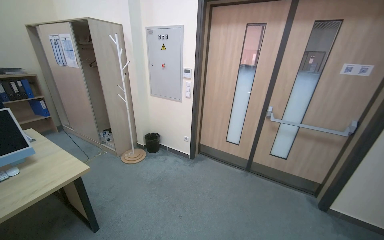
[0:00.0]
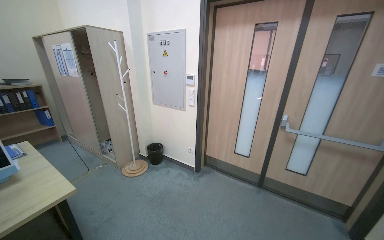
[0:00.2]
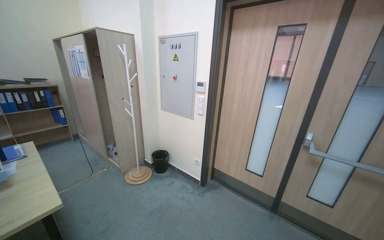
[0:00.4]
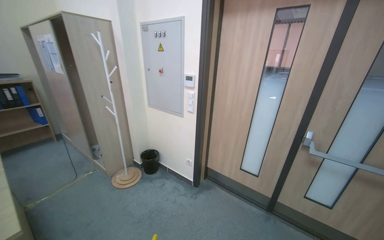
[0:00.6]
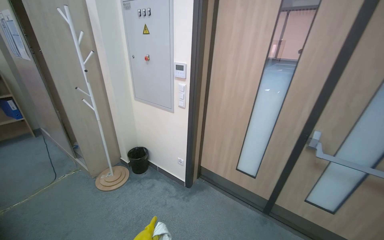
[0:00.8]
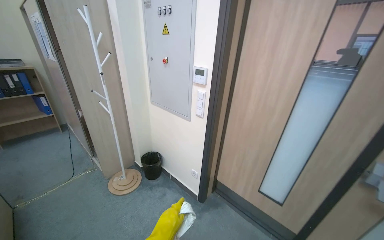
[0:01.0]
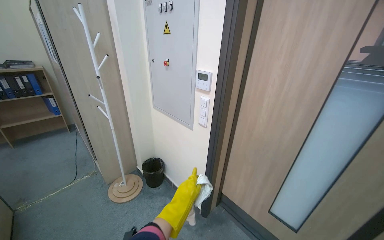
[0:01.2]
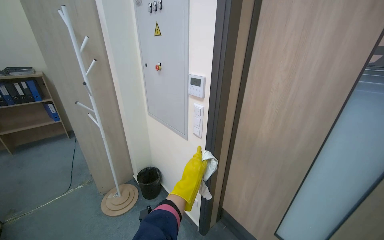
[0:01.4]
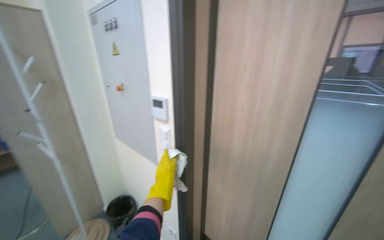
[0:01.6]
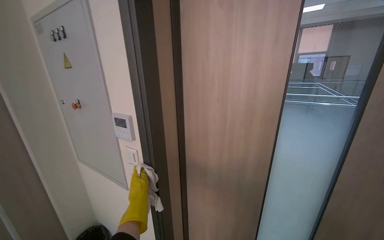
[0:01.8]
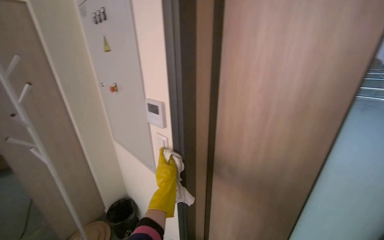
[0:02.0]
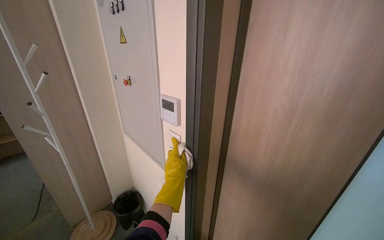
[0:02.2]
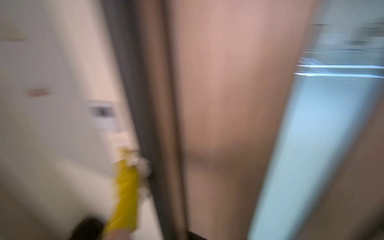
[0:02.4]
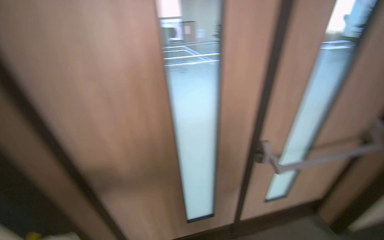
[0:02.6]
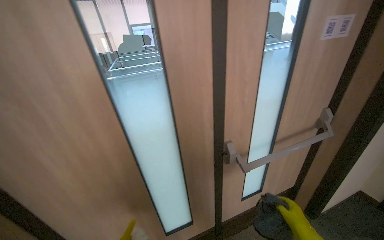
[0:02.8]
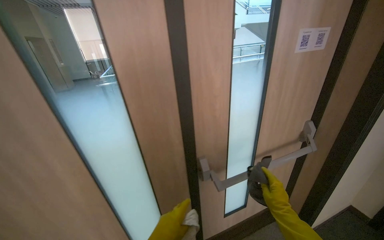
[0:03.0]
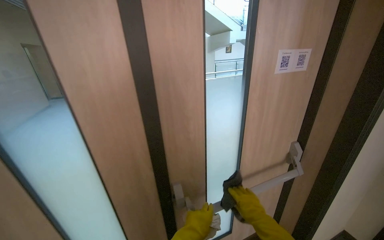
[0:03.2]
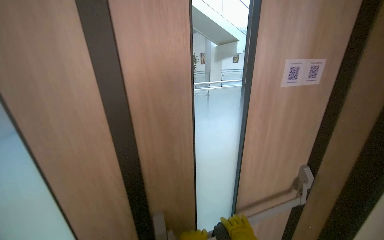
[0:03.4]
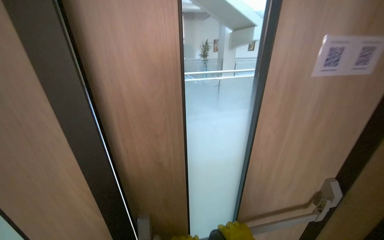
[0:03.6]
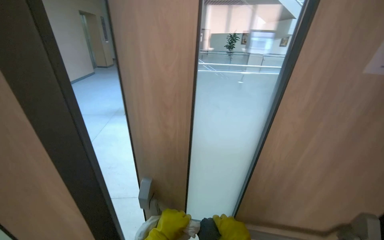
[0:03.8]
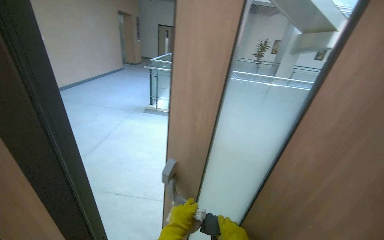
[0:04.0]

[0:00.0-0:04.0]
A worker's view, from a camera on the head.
Job: wiping surfaces.
The whole recording: Wiping various office surfaces. The worker wipes shelves, cabinets, window sills, a water cooler, and door fixtures with a cloth.
0:00.0 to 0:01.4: The camera travels approximately 1 m. The view swings roughly 15 degrees to the left.
0:01.4 to 0:02.6: The head turns to the right by approximately 35 degrees.
0:02.6 to 0:04.0: The camera travels approximately 60 cm.

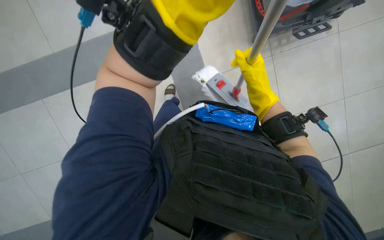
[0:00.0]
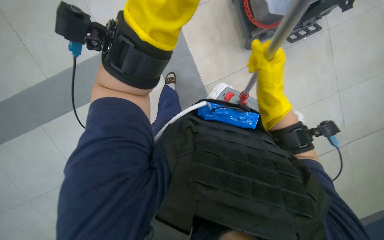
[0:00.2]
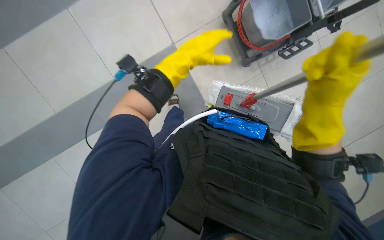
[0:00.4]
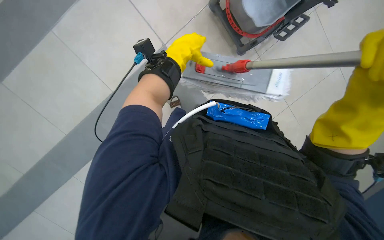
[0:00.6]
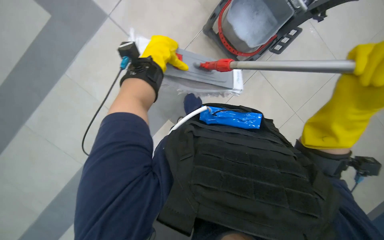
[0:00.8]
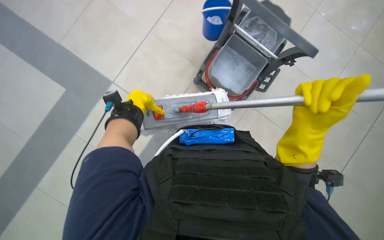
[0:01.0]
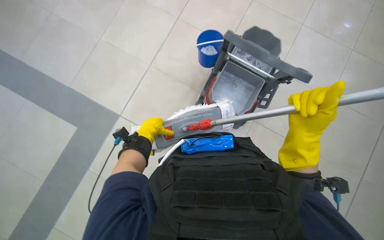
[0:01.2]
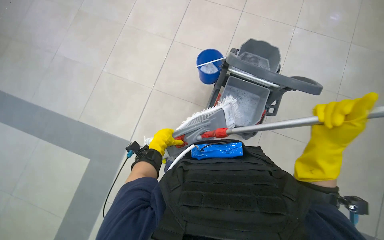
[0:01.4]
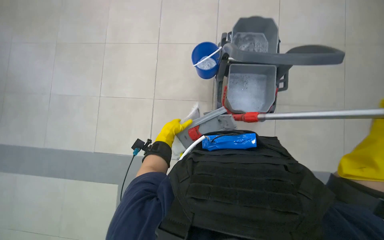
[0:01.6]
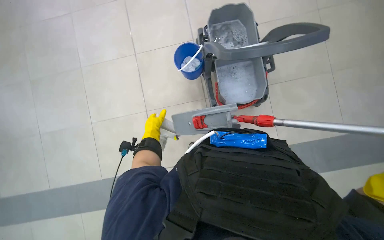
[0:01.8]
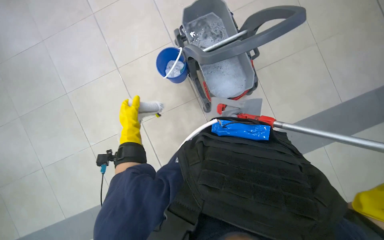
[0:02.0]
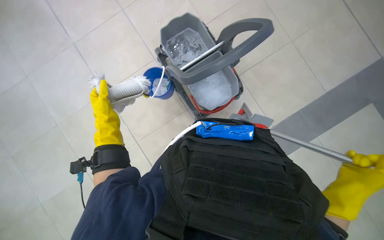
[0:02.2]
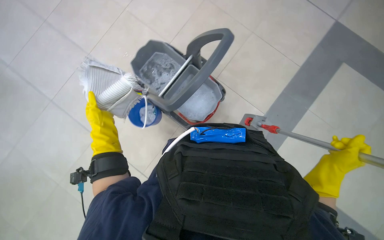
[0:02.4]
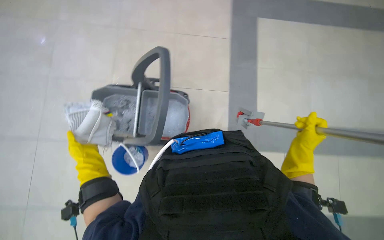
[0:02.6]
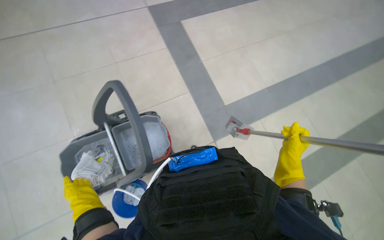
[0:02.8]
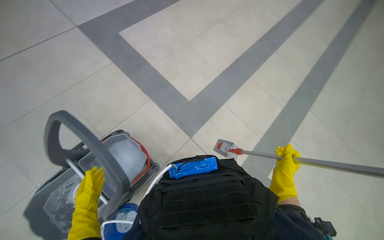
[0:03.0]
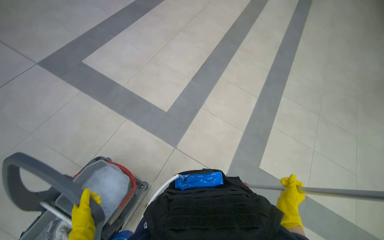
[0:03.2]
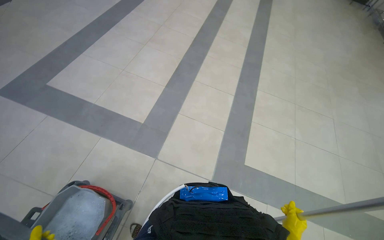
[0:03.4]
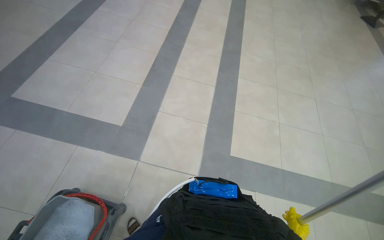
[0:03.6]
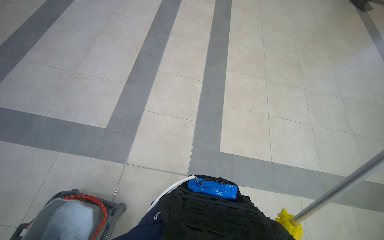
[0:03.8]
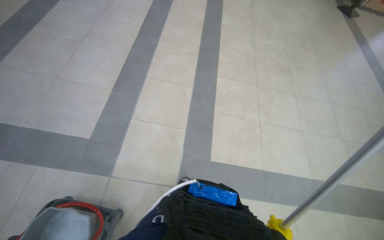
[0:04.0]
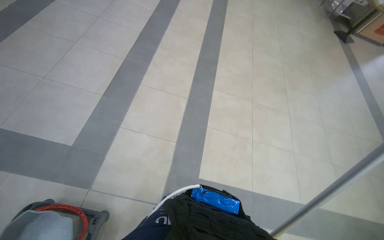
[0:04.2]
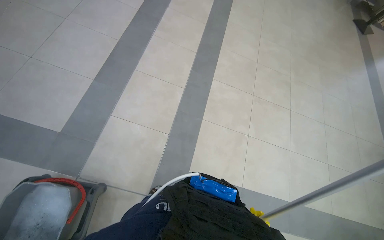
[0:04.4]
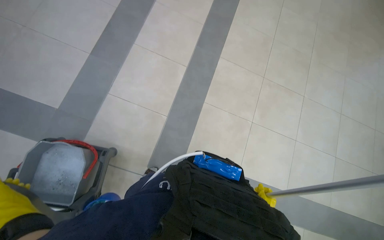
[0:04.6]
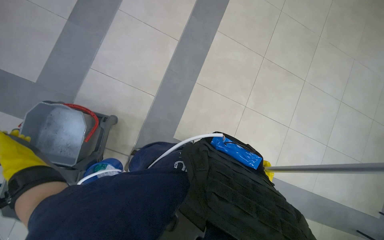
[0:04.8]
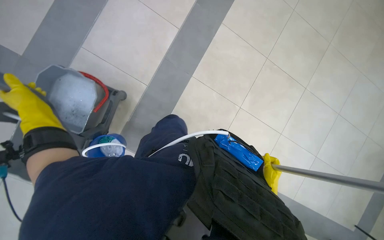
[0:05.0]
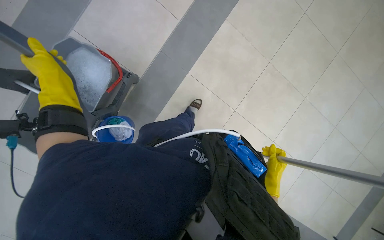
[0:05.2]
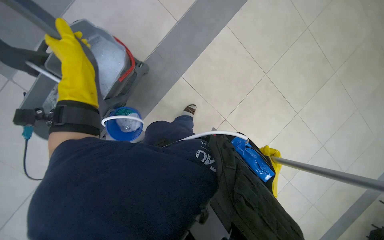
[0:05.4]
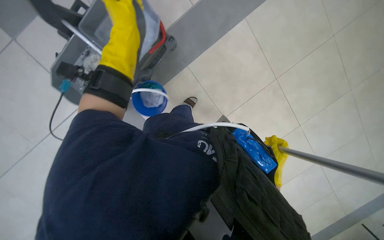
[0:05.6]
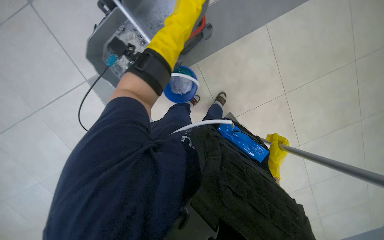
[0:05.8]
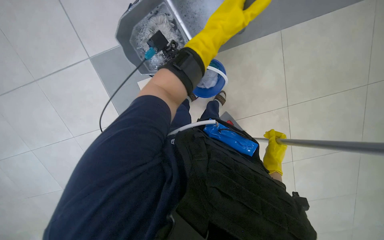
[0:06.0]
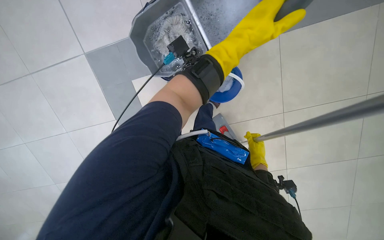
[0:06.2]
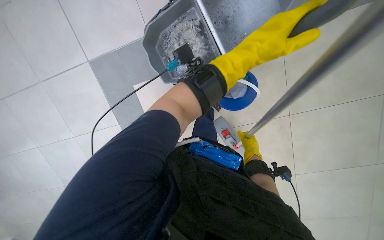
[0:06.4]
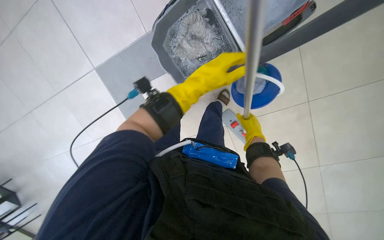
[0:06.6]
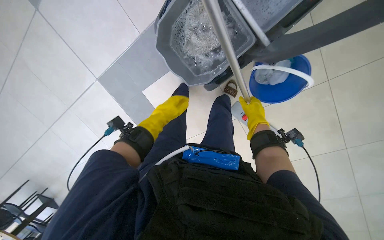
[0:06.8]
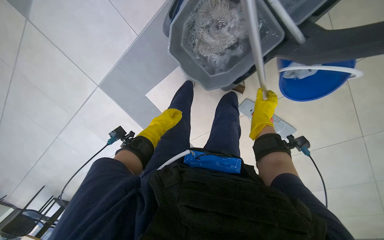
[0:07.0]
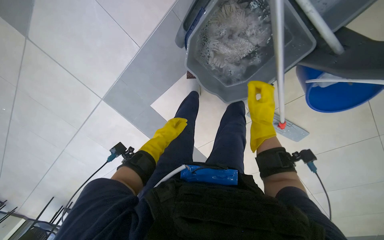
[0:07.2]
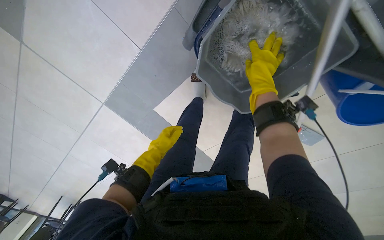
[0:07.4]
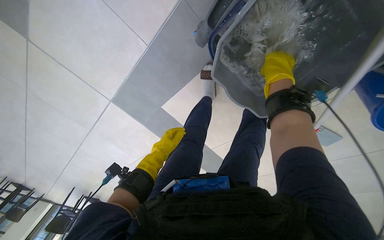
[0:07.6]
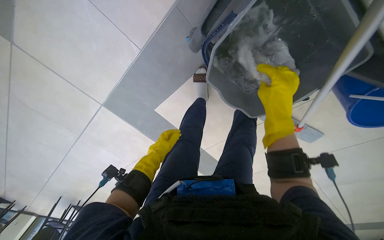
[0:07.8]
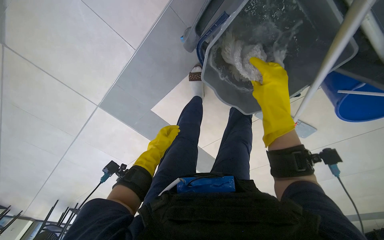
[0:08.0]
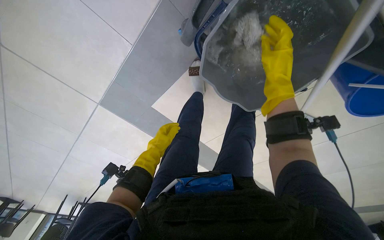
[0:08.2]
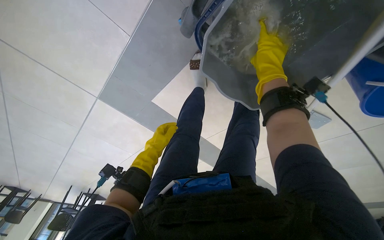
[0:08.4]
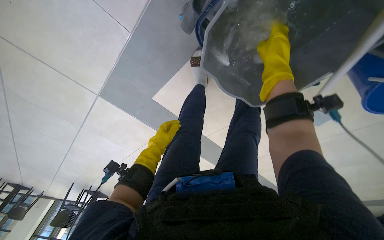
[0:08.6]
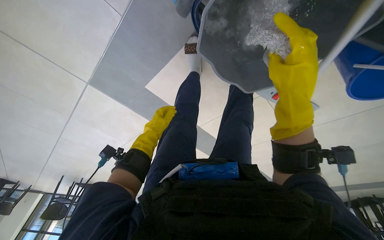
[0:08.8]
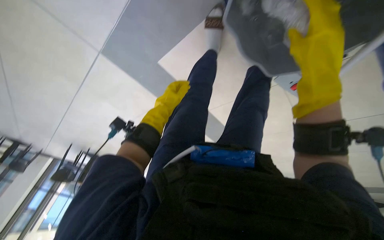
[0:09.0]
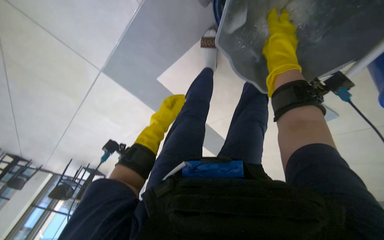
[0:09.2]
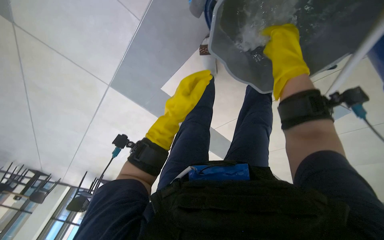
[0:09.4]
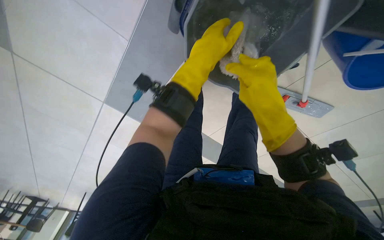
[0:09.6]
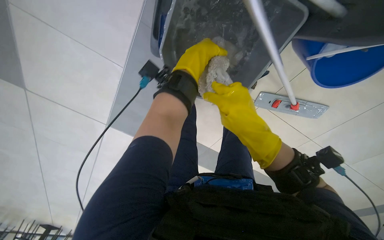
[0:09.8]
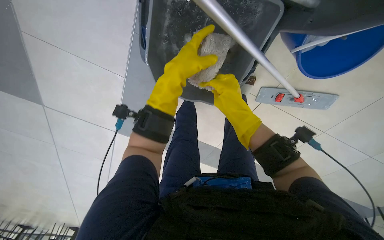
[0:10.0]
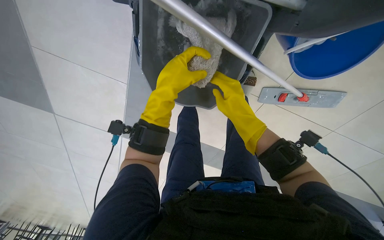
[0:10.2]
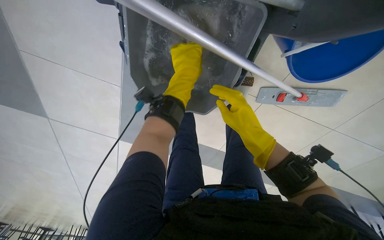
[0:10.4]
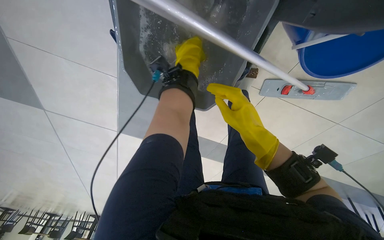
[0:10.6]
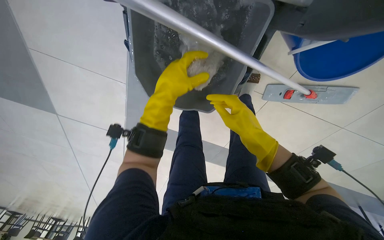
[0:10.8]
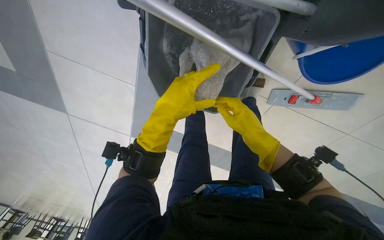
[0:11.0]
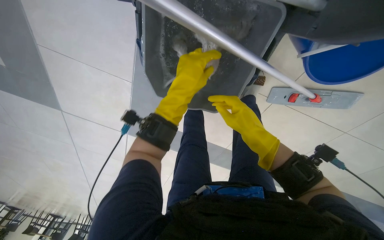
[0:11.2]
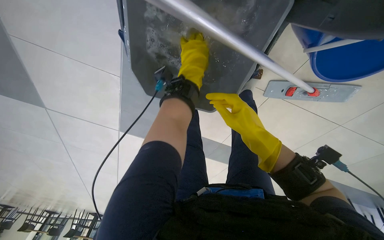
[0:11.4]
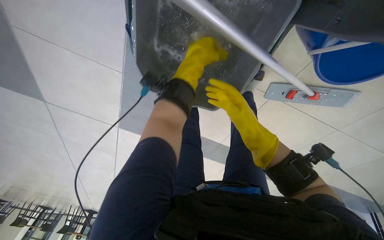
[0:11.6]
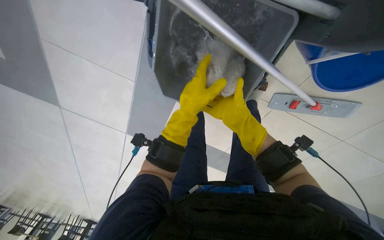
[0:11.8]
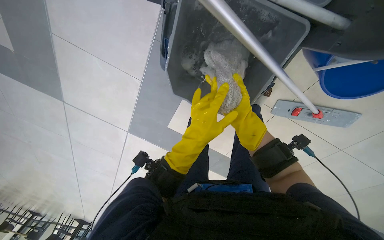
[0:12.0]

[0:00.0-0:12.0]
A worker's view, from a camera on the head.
Job: preparing cleaning supplies.
The whole recording: Preparing mop for cleaning. The worker detaches the mop head, rinses and wrings it in a bucket, then reattaches it.
0:00.0 to 0:01.6: The wearer looks approximately 15 degrees further upward.
0:01.6 to 0:03.0: The view tips upward by some 25 degrees. The scene turns approximately 40 degrees counterclockwise in the picture.
0:04.4 to 0:06.0: The camera travels some 60 cm. The camera pitches downward, by approximately 25 degrees. The scene rotates clockwise by about 40 degrees.
0:06.0 to 0:07.6: The right hand travels up the picture and to the left by roughly 40 cm. The left hand is displaced to the left, farther from the camera and down the picture by roughly 60 cm.
0:07.6 to 0:09.0: The view tilts some 15 degrees downward. The right hand moves nearer and farther over roughly 15 cm, changing direction 2 times.
0:09.0 to 0:10.4: The view tips upward by about 15 degrees. The left hand is displaced nearer to the camera by some 50 cm. The right hand heads down the picture, covering some 20 cm.
0:10.4 to 0:12.0: The left hand swings up and down the picture, about 20 cm each way, with 2 reversals.

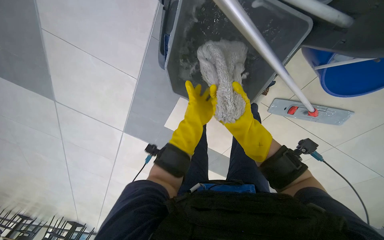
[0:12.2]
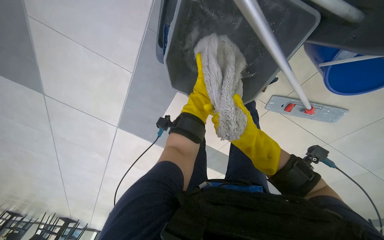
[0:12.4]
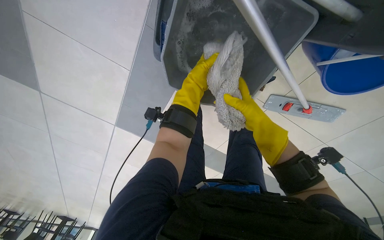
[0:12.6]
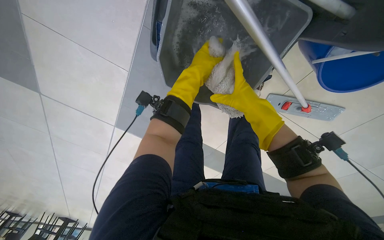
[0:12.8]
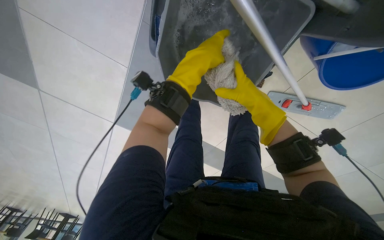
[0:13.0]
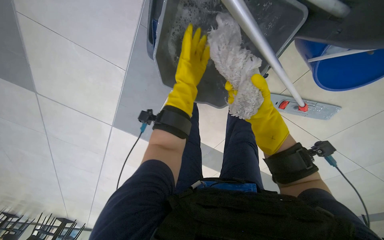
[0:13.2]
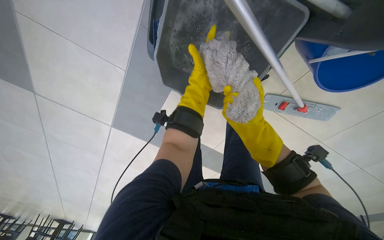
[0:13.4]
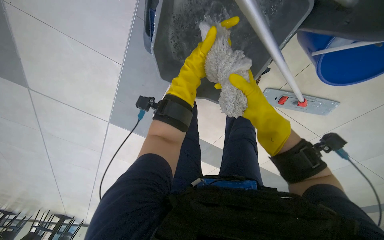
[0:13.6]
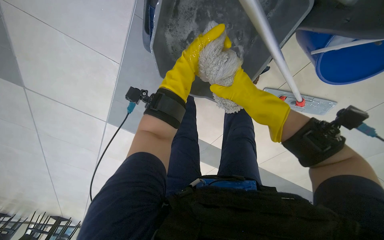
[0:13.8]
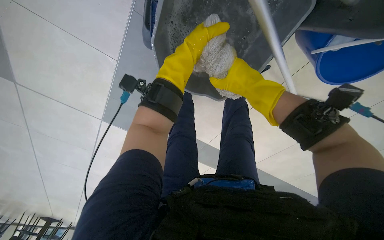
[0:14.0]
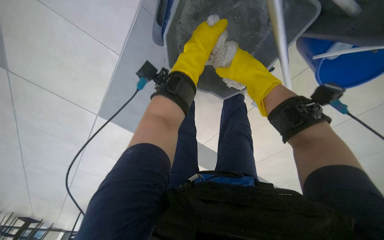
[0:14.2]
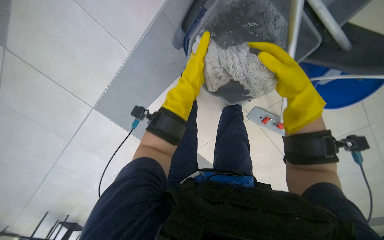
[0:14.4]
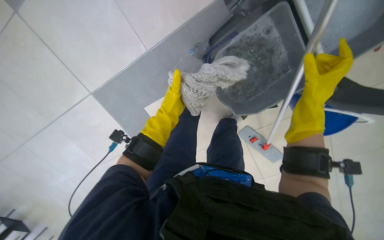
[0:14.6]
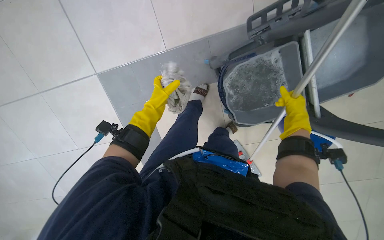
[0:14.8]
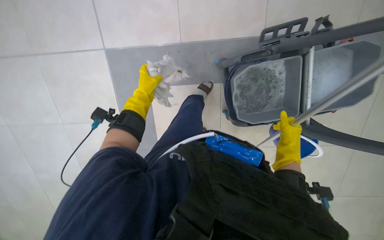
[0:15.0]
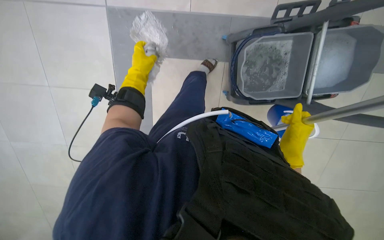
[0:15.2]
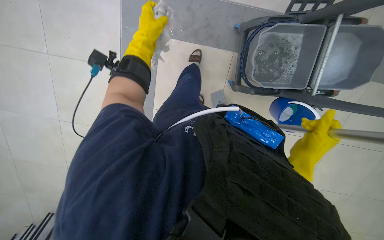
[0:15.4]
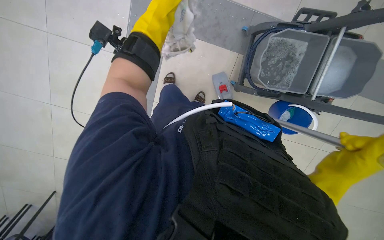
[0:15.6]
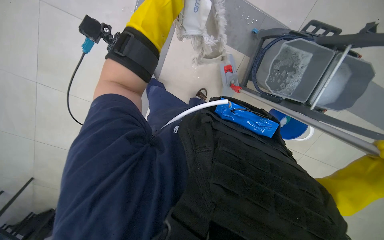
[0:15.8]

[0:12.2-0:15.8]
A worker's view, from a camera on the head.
Job: preparing cleaning supplies.
The whole recording: Preparing mop for cleaning. The worker detaches the mop head, rinses and wrings it in a bucket, then reattaches it.
0:12.2 to 0:14.0: The right hand goes nearer and farther, some 15 cm each way, reversing 2 times.
